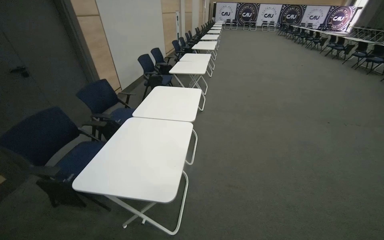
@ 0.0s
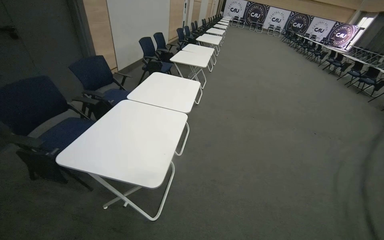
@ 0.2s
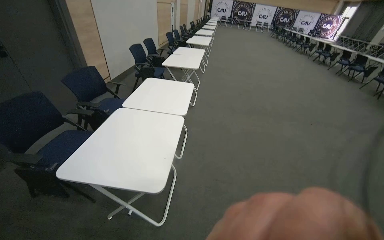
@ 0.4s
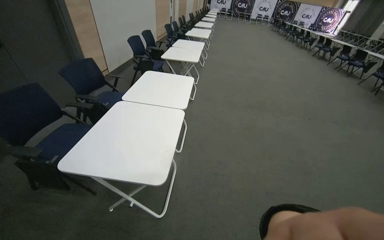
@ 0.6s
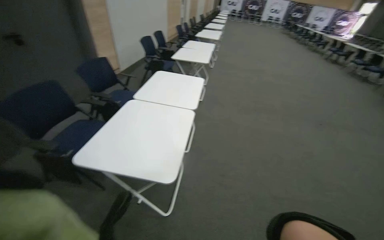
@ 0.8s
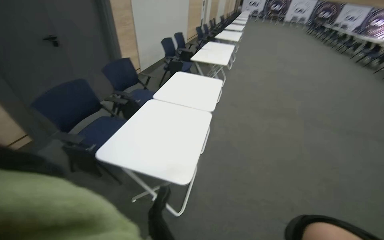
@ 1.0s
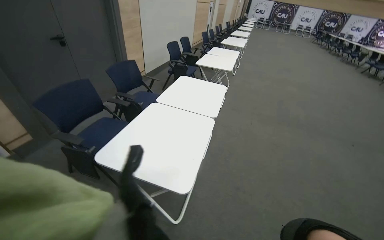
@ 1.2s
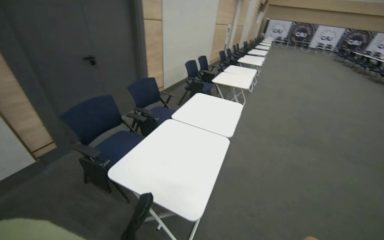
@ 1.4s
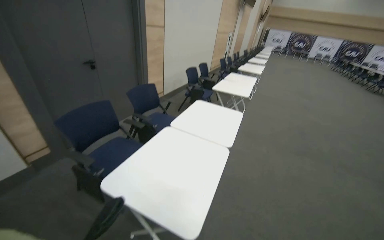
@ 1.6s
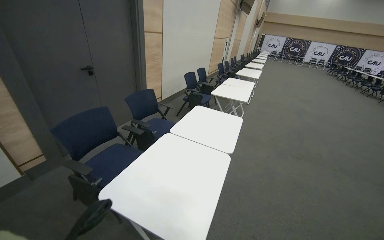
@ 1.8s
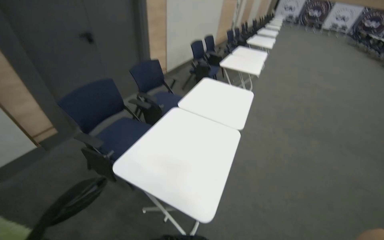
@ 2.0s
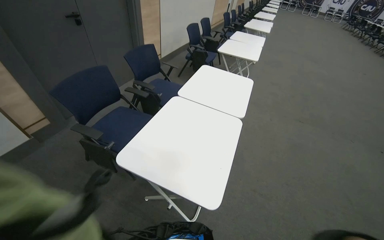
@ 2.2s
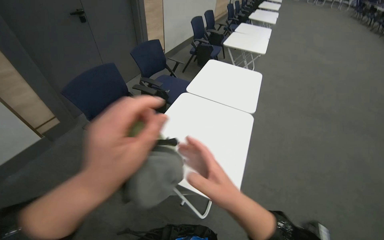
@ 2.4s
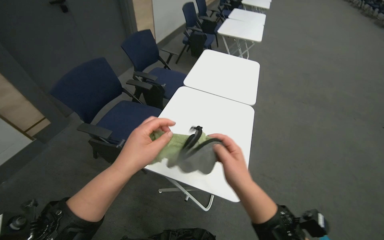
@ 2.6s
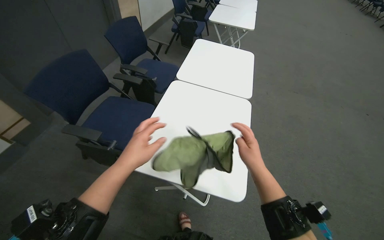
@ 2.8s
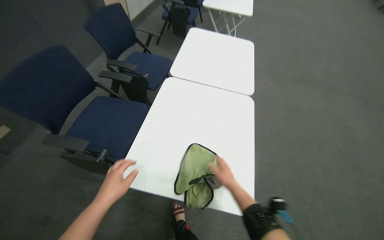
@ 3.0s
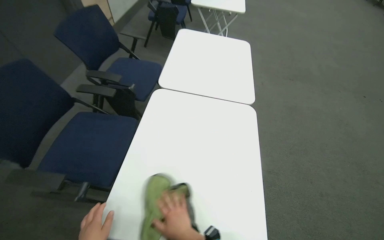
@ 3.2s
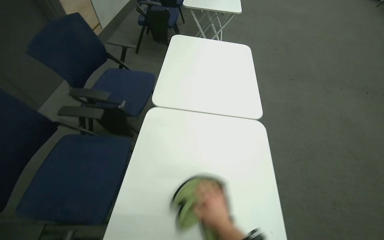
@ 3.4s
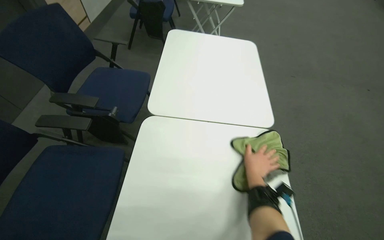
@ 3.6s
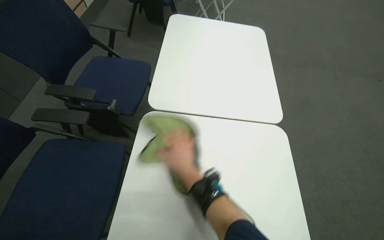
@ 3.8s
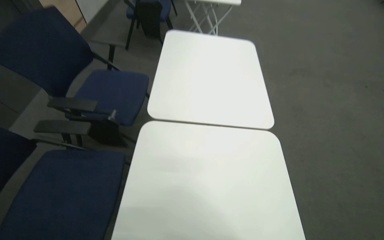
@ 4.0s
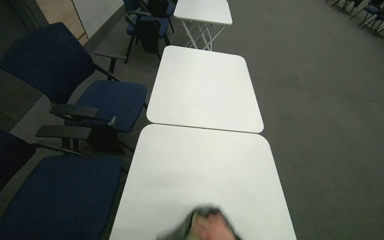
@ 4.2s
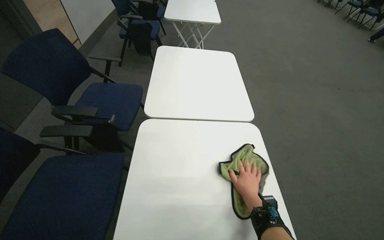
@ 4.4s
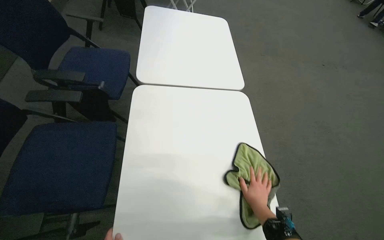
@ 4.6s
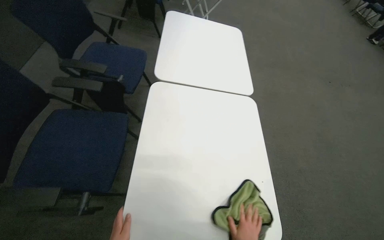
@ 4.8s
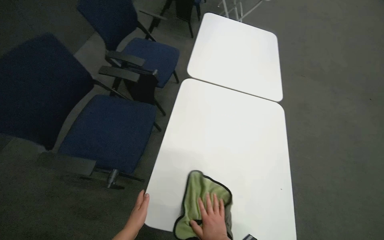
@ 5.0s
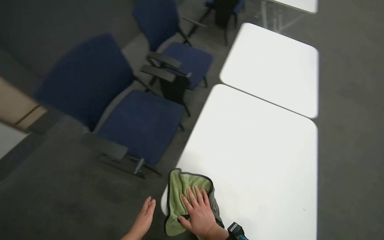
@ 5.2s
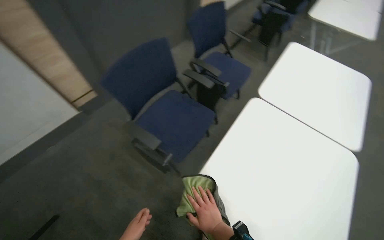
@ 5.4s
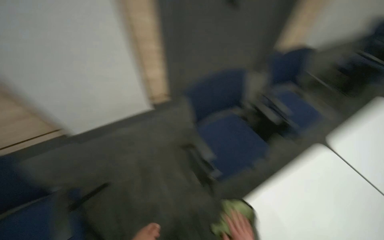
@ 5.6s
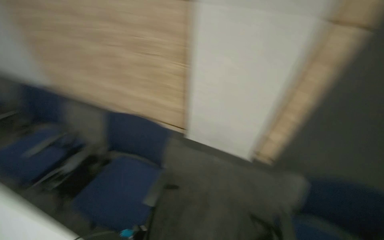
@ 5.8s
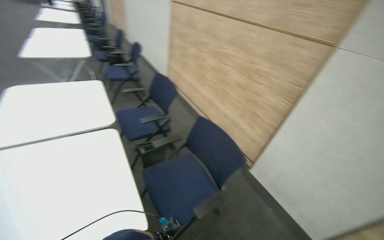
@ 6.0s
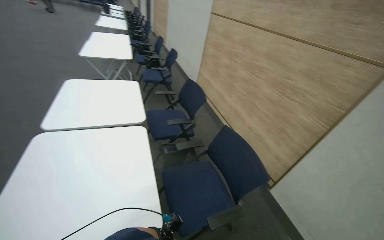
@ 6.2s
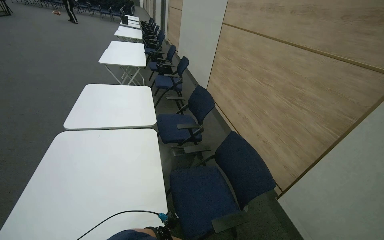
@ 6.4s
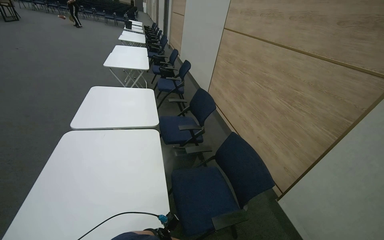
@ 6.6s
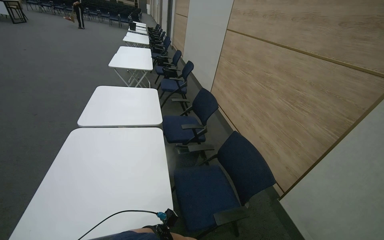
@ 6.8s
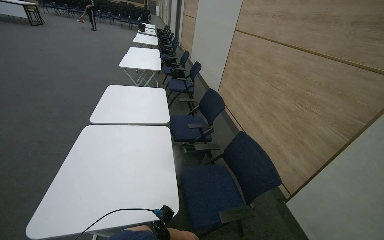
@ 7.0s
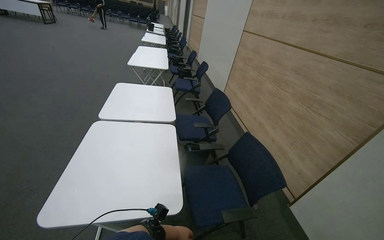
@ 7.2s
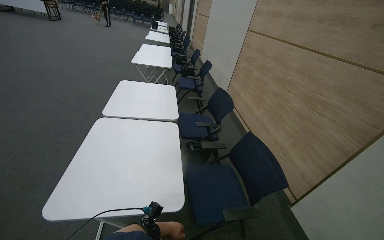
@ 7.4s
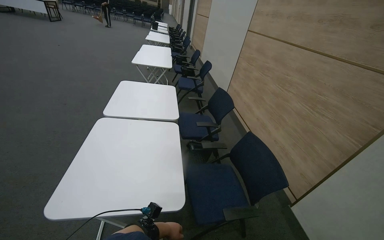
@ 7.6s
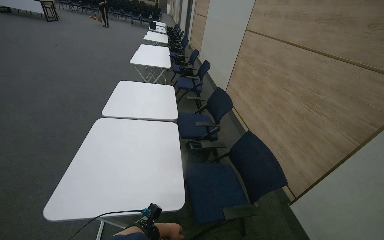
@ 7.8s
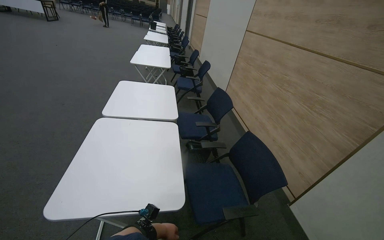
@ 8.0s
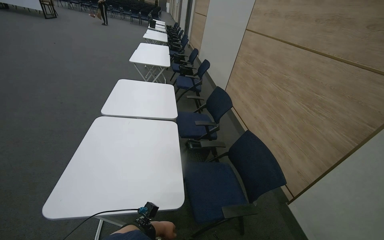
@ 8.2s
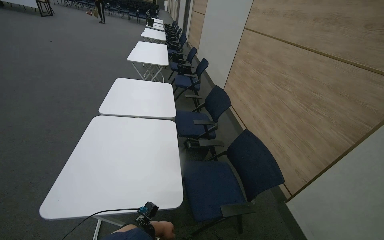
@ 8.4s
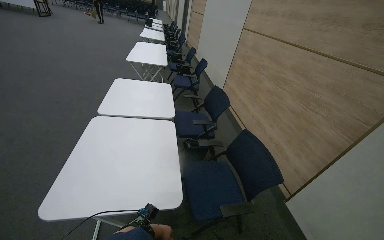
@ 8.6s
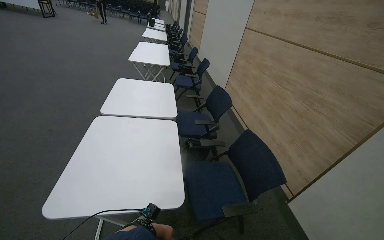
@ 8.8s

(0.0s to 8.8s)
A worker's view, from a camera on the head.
Job: wiping surfaces.
The whole recording: Wiping conference room tables and chairs. The worker wipes down tables and chairs in the conference room, periodically rinsing the cloth.
1.4s - 3.0s: The camera is carried roughly 40 cm. The camera pitches downward, by about 25 degrees.
4.4s - 5.8s: The camera is carried roughly 50 cm. The wearer's head swings roughly 110 degrees to the left. The wearer looks about 25 degrees further upward.
5.8s - 7.4s: The wearer looks roughly 60 degrees further to the left. The view tips upward by roughly 15 degrees.

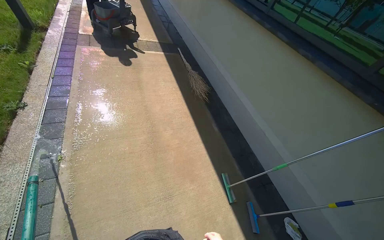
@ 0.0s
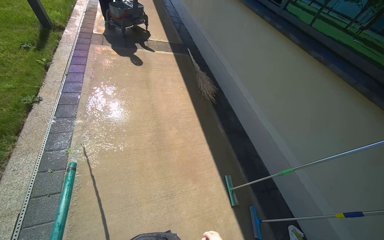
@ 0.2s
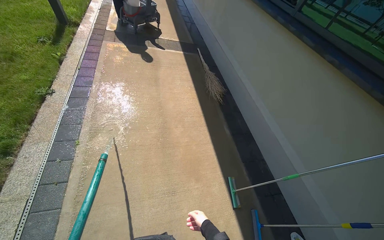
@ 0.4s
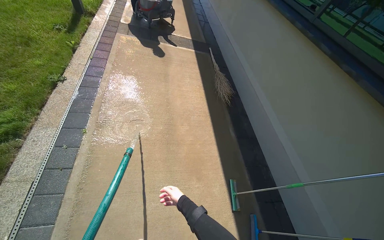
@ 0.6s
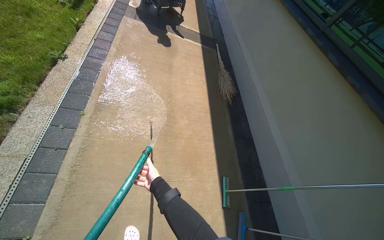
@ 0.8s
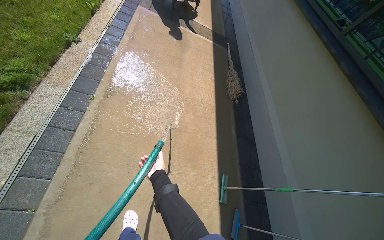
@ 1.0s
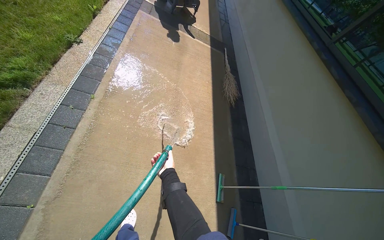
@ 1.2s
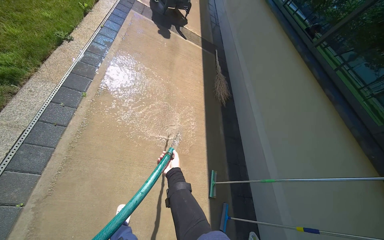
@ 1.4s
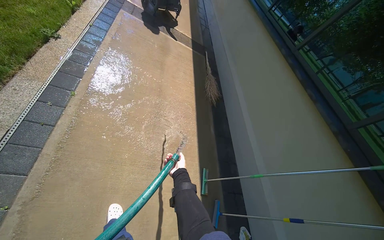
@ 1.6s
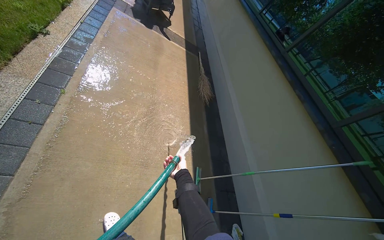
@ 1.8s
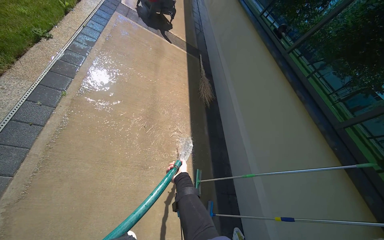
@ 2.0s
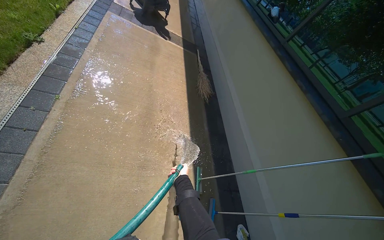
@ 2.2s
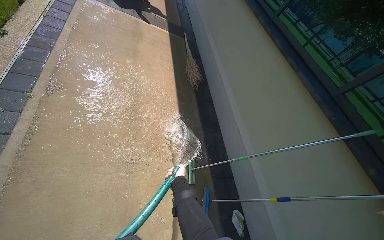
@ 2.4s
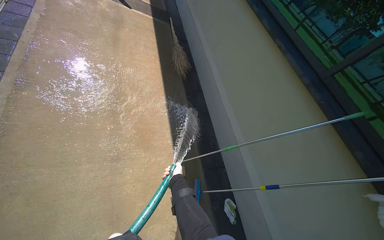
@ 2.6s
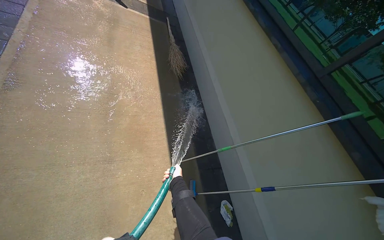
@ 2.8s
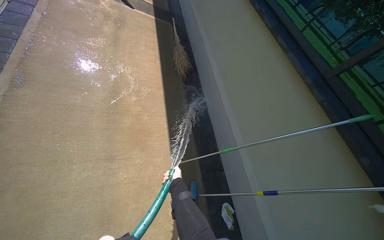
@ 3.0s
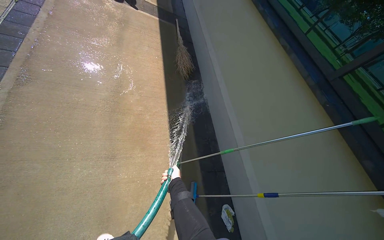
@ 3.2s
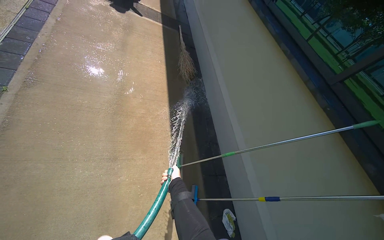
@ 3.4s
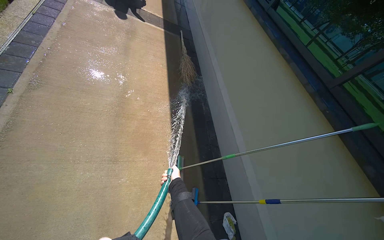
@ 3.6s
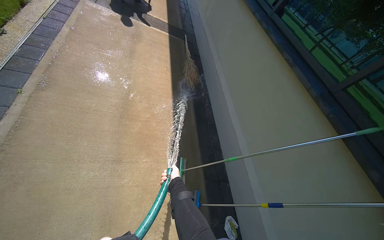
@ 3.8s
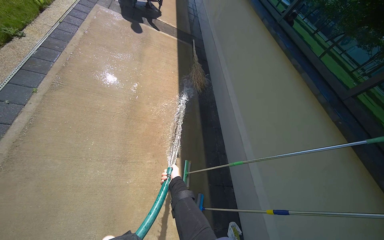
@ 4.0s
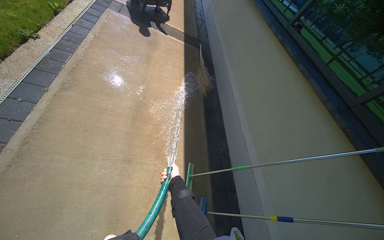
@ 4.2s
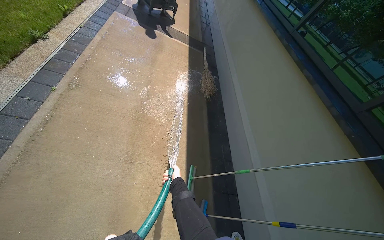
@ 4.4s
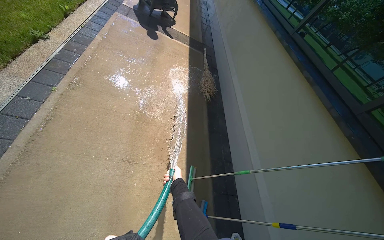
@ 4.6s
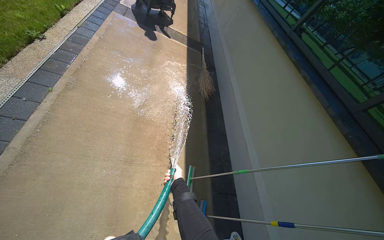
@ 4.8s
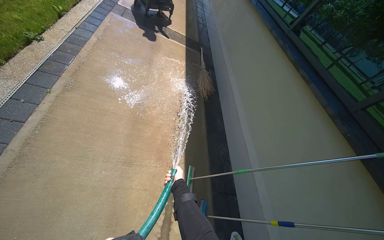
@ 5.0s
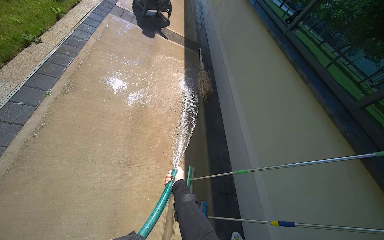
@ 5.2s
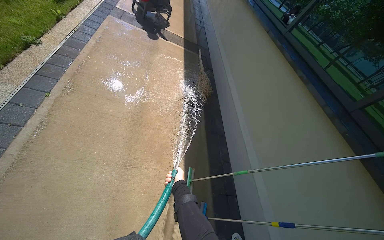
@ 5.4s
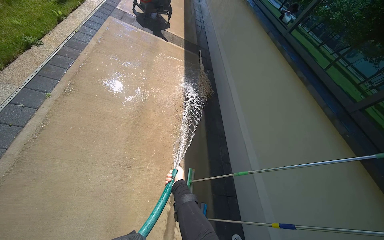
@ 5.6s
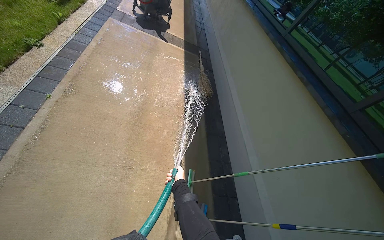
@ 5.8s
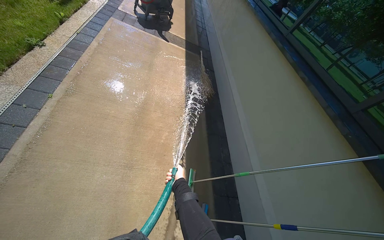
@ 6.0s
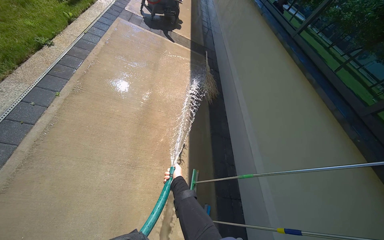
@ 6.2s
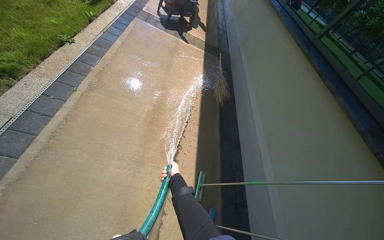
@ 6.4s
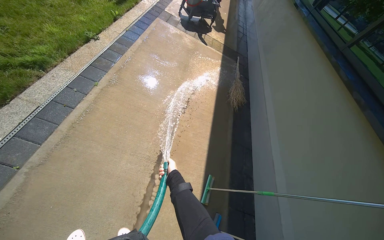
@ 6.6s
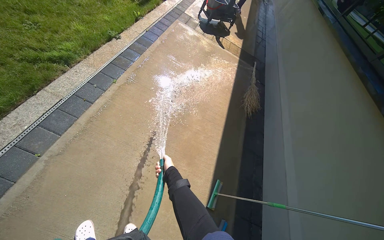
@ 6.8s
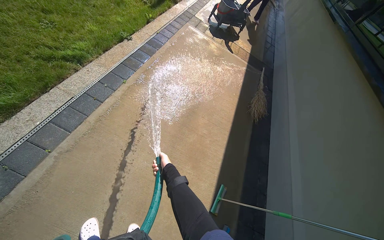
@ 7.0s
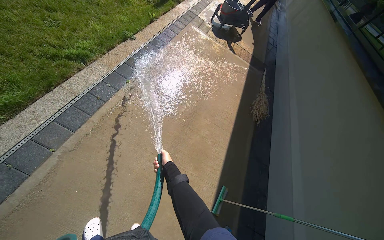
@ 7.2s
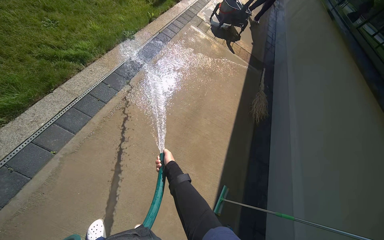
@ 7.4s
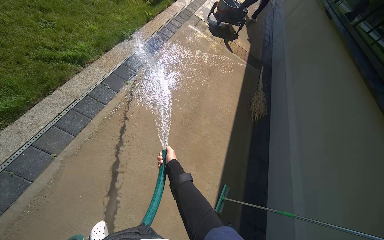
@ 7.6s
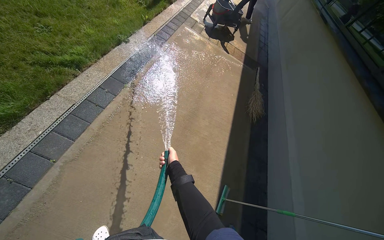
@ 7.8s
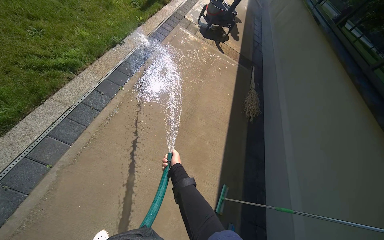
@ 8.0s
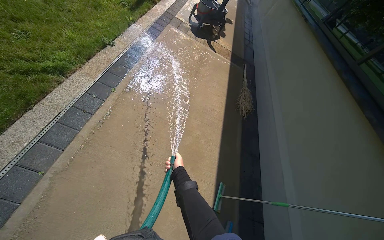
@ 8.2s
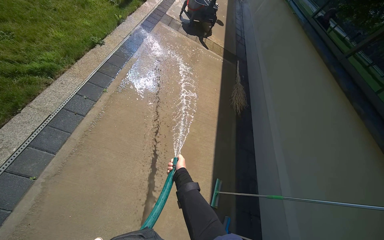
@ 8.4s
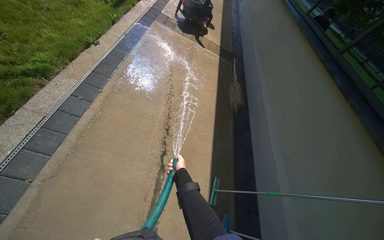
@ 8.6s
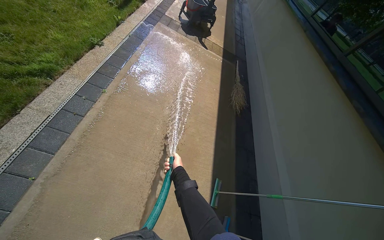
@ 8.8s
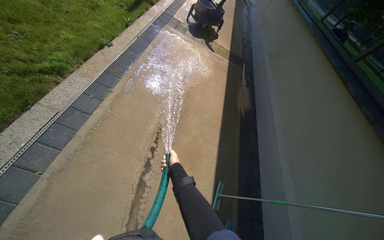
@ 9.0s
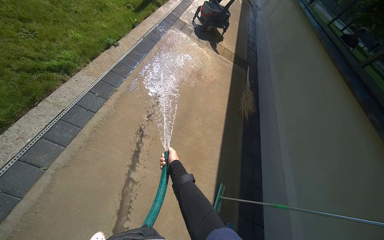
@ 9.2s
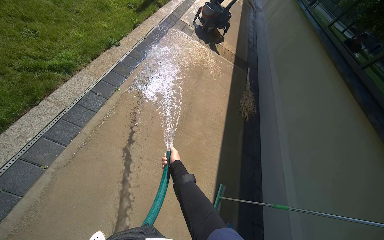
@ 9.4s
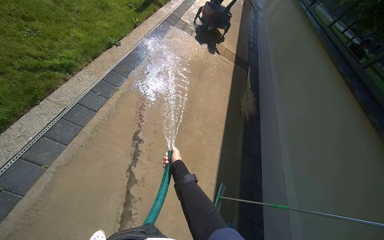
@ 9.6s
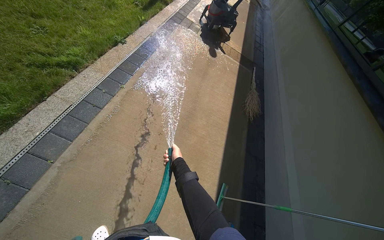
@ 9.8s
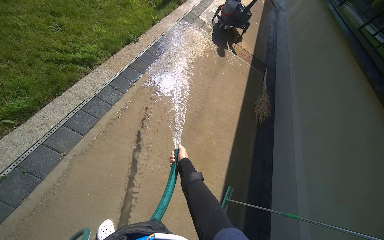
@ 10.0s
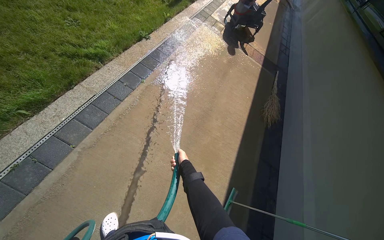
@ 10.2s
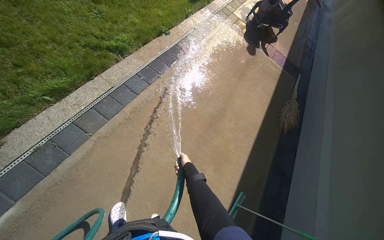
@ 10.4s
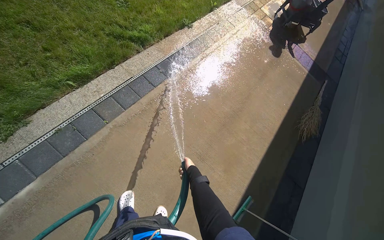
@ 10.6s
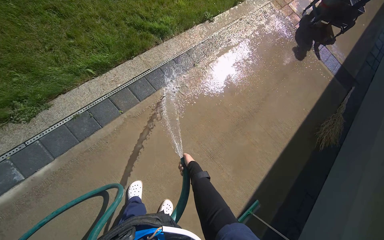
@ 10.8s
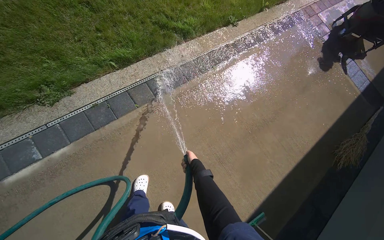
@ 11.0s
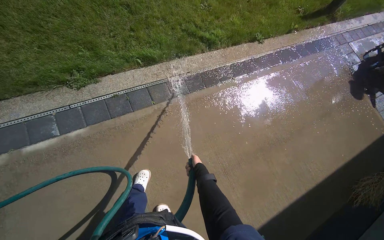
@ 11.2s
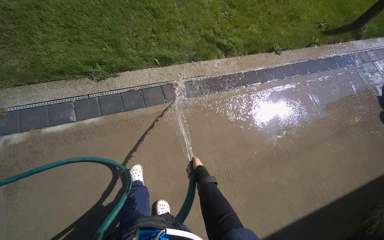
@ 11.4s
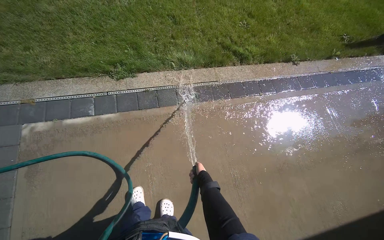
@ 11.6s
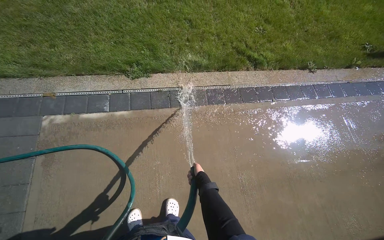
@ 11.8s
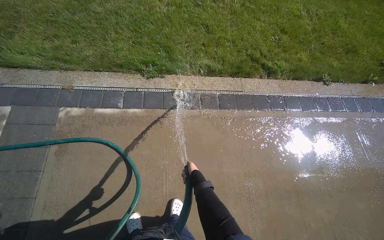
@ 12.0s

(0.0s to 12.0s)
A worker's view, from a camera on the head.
Job: sweeping floor.
The whole recording: Rinsing concrete ground. The worker rinses the concrete ground with a hose.
1.6s - 3.0s: The camera travels roughly 40 cm.
6.0s - 7.6s: The wearer's head swings some 20 degrees to the left. The right hand goes roughly 20 cm up the picture.
9.0s - 10.4s: The wearer's head swings some 20 degrees to the left.
10.4s - 12.0s: The head turns to the left by roughly 55 degrees.
